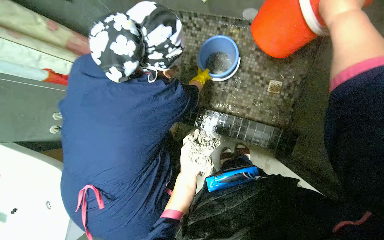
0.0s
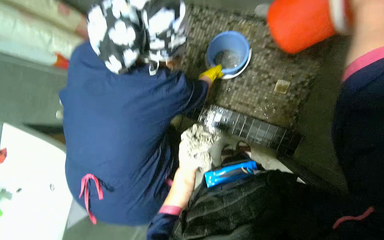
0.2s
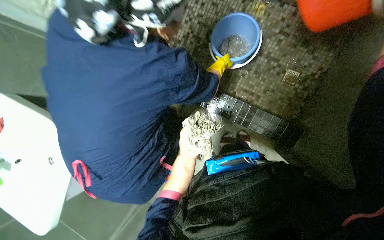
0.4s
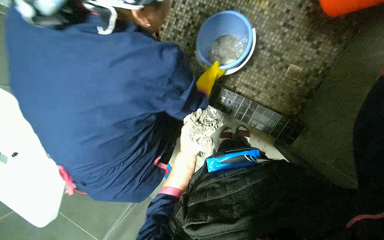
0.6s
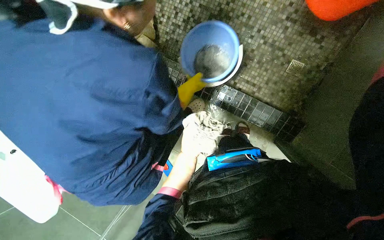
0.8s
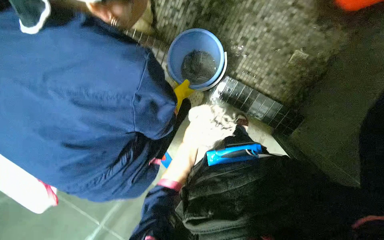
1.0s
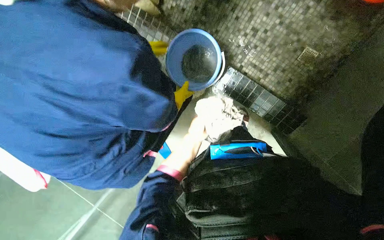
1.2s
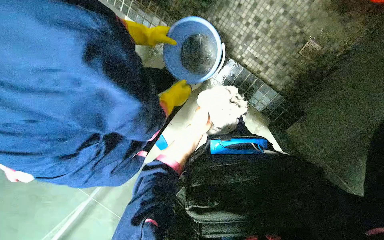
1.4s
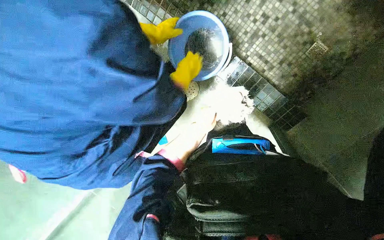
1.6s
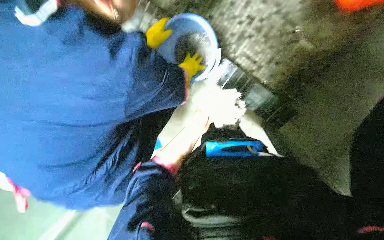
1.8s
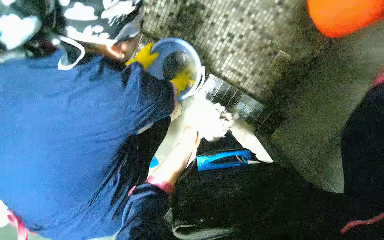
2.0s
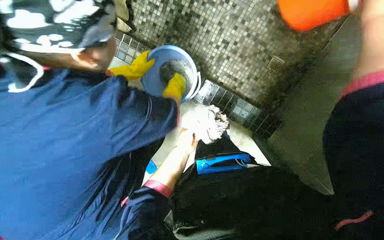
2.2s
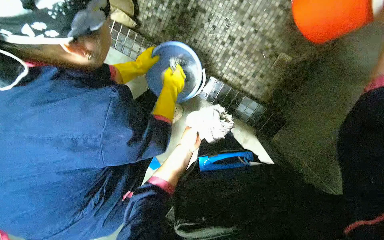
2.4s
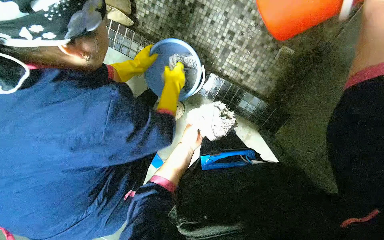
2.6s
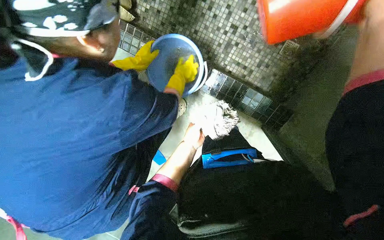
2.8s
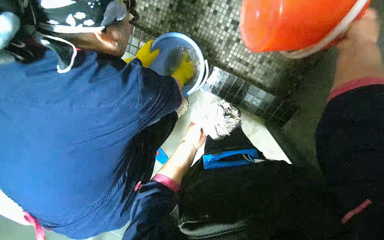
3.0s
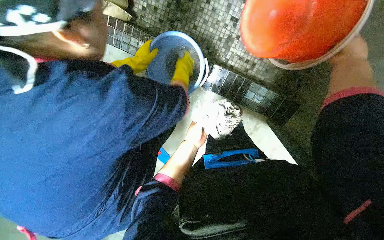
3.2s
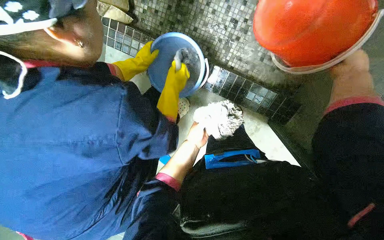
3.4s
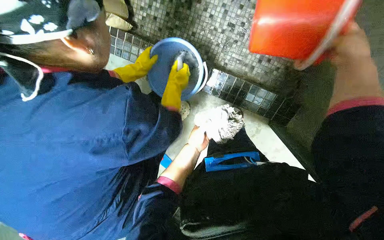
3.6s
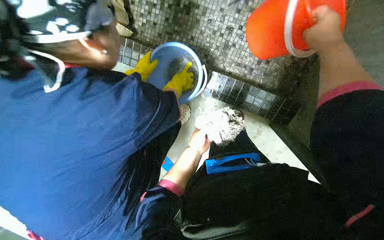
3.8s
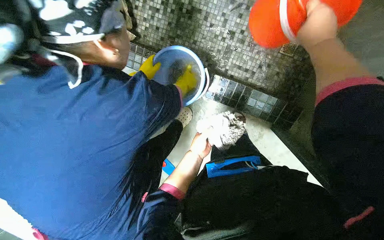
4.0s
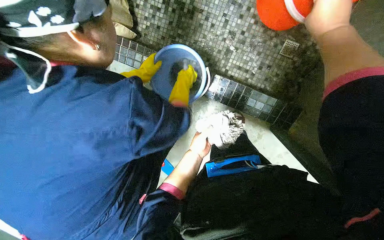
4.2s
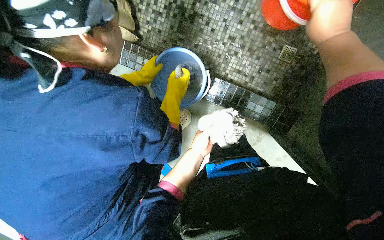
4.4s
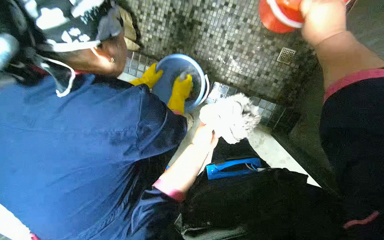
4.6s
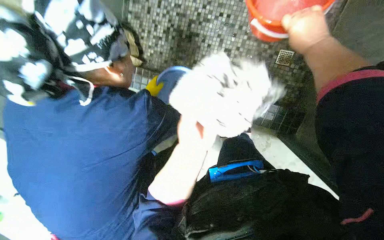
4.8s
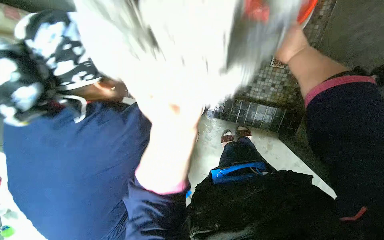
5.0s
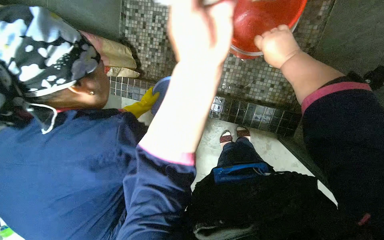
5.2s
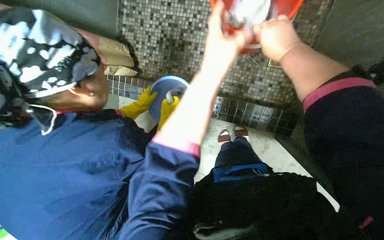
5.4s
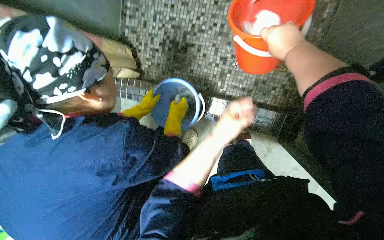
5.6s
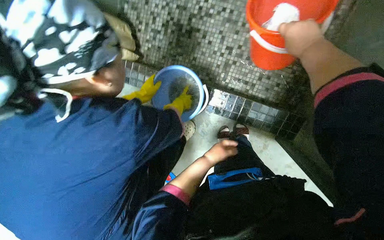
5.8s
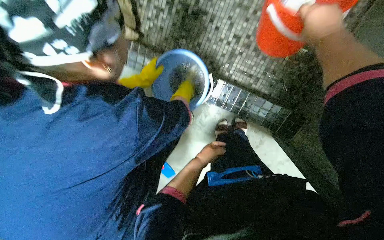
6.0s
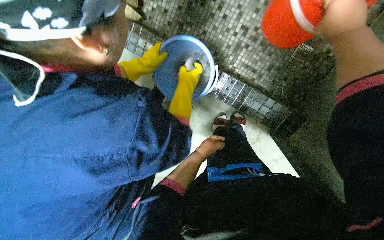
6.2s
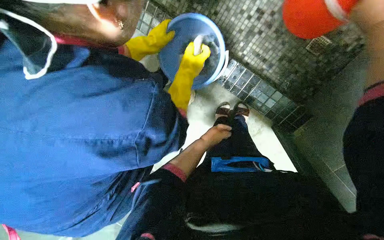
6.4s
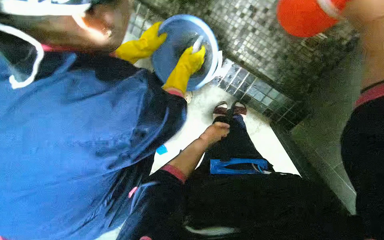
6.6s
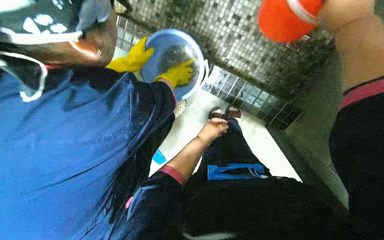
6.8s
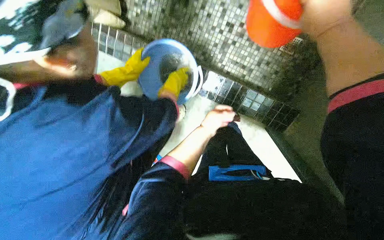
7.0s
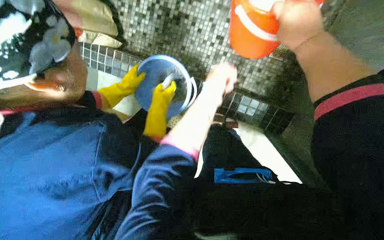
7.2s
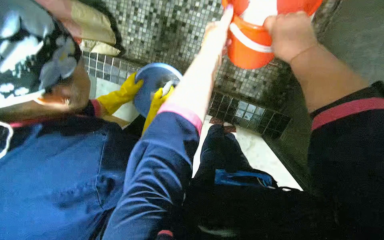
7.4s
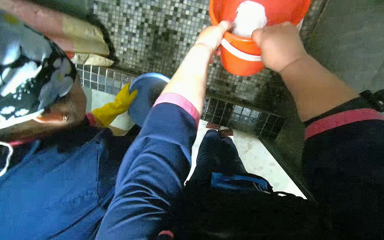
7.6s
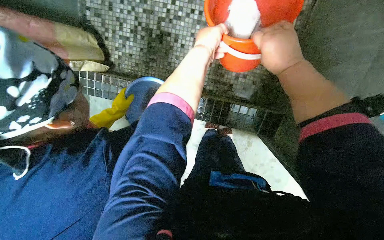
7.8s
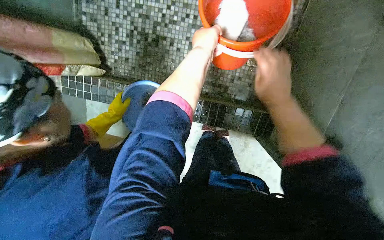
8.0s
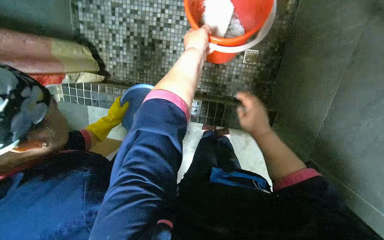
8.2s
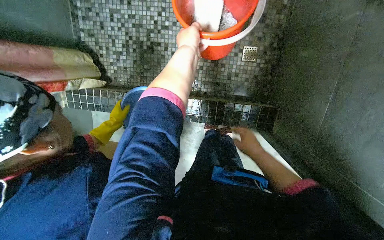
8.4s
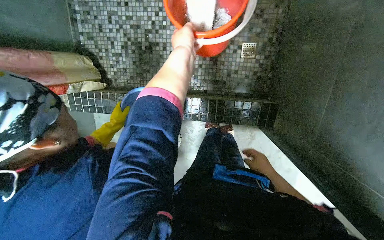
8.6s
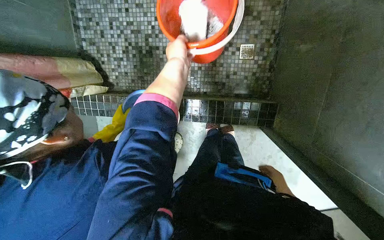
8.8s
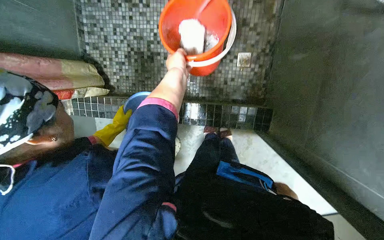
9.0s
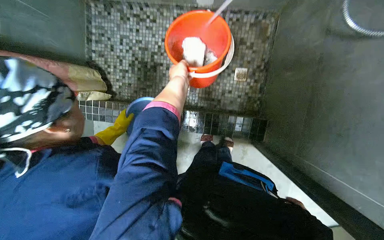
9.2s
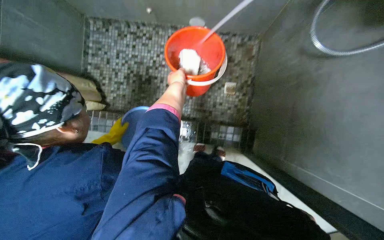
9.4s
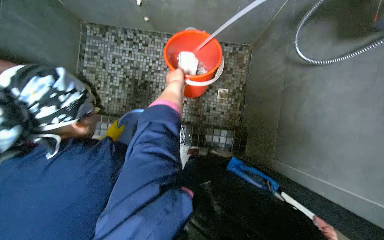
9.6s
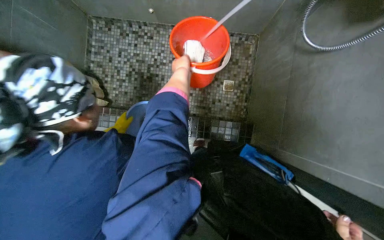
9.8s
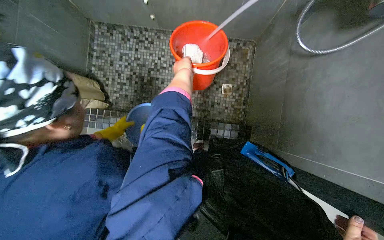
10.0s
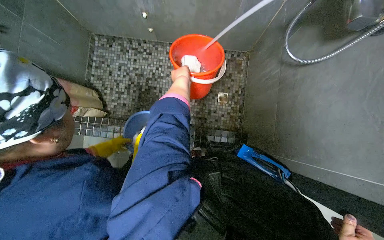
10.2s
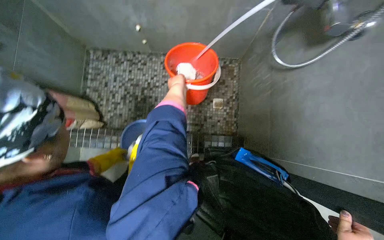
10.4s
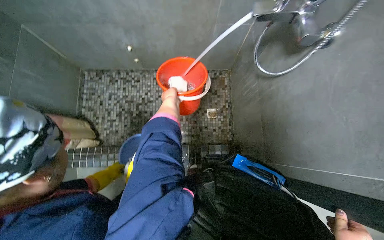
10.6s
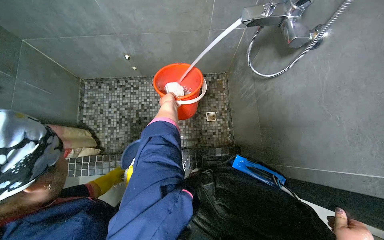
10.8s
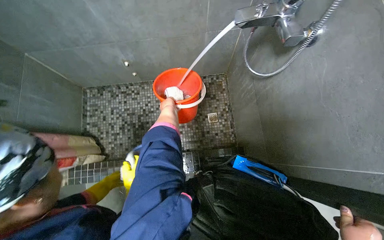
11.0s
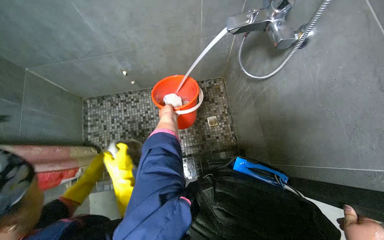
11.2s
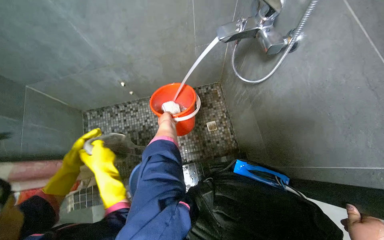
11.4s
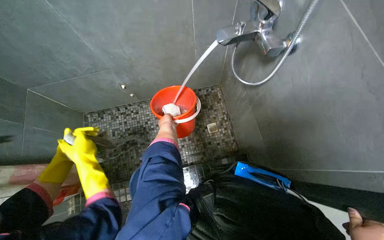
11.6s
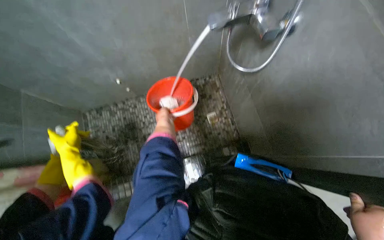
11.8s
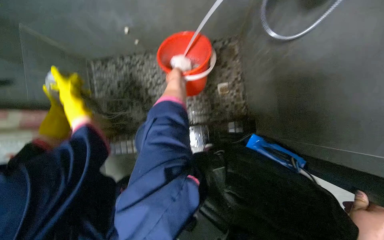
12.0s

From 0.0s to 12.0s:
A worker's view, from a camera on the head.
Job: preparing cleaning supplies.
The whole recording: Wringing and rinsing cleaning cloth. The worker wrings and rinses a cleaning cloth, then empties and refills the cleaning bucket.
From 0.0s to 1.6s: The view tips downward by approximately 25 degrees.
From 1.6s to 3.0s: The left hand travels farther from the camera by roughly 15 cm.
From 3.0s to 4.4s: The right hand is displaced to the left by some 10 cm.
From 4.4s to 6.0s: The left hand travels nearer to the camera and back again, roughly 35 cm each way.
From 6.0s to 7.6s: The left hand moves up the picture and nearer to the camera, roughly 40 cm.
From 7.6s to 9.0s: The right hand moves down the picture and to the right, some 50 cm.
From 9.0s to 10.4s: The view tilts about 20 degrees upward.
From 10.4s to 12.0s: The left hand goes approximately 10 cm farther from the camera.

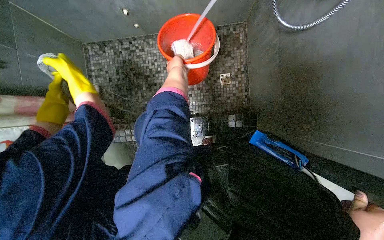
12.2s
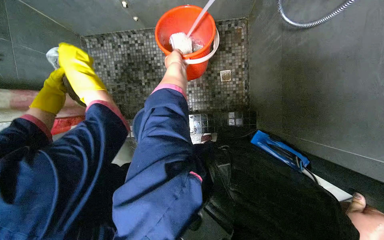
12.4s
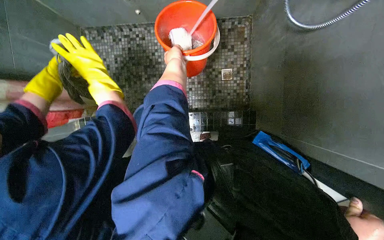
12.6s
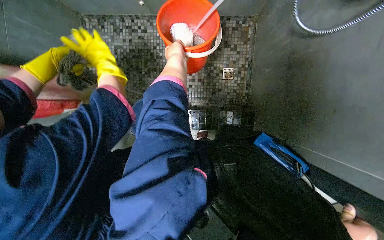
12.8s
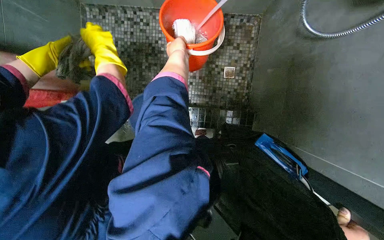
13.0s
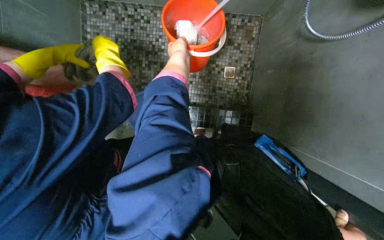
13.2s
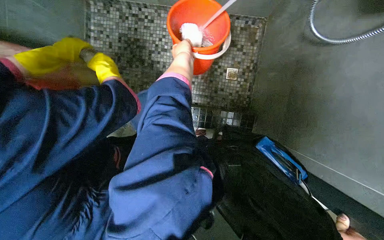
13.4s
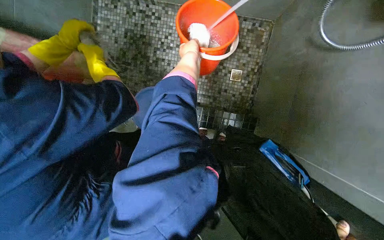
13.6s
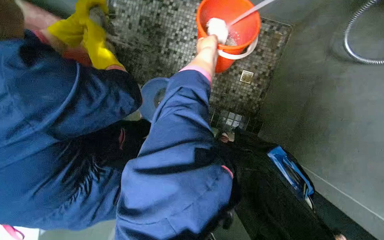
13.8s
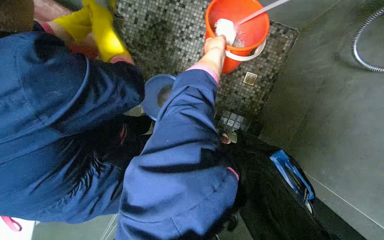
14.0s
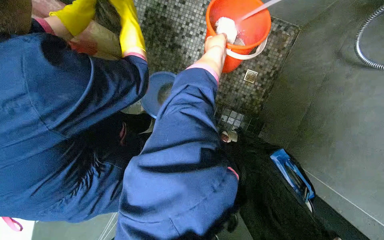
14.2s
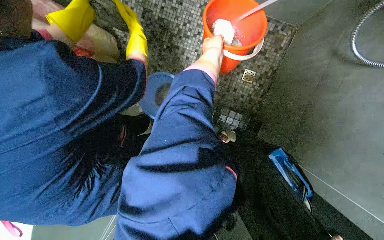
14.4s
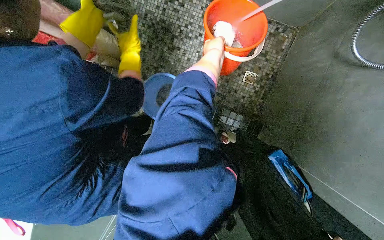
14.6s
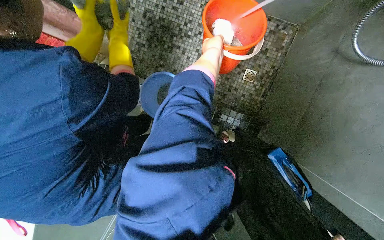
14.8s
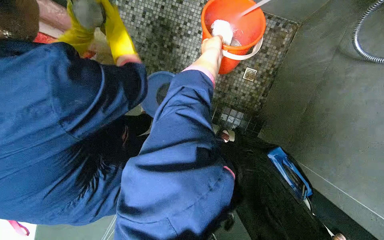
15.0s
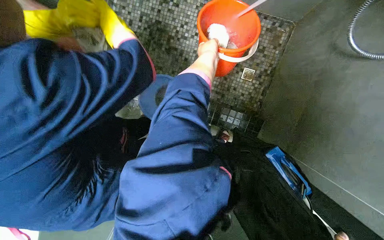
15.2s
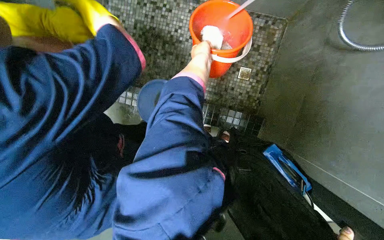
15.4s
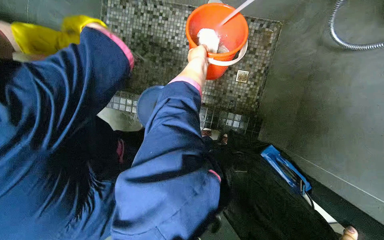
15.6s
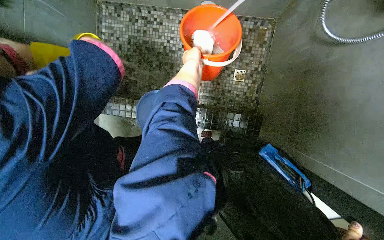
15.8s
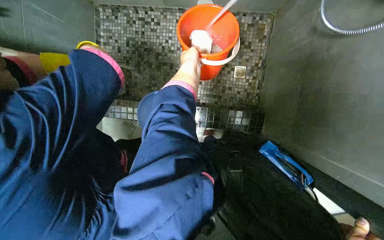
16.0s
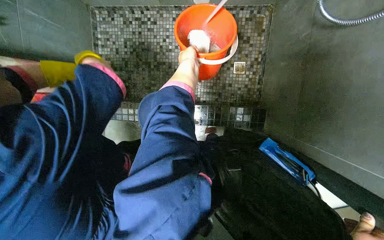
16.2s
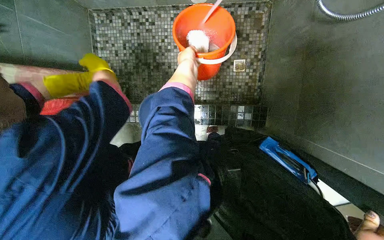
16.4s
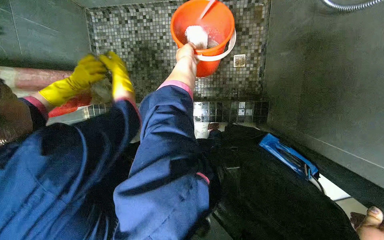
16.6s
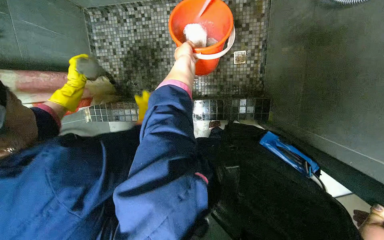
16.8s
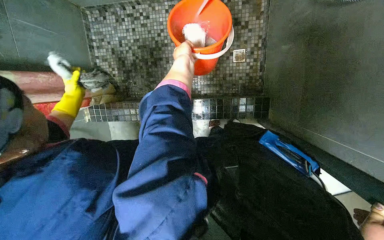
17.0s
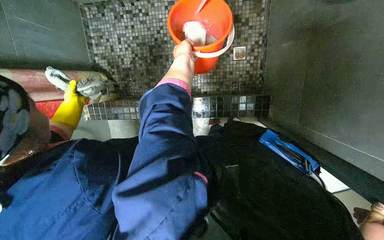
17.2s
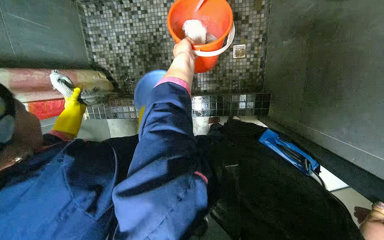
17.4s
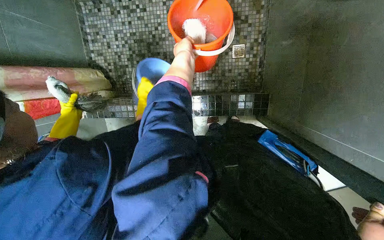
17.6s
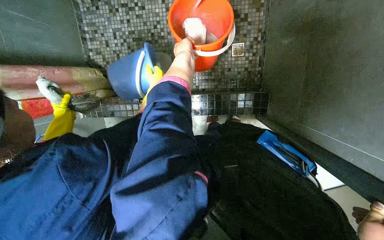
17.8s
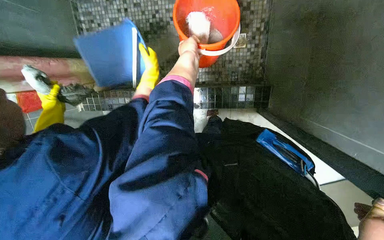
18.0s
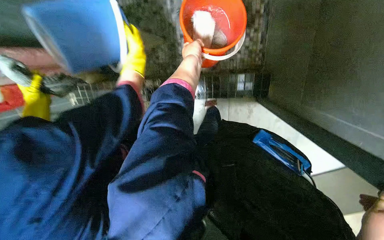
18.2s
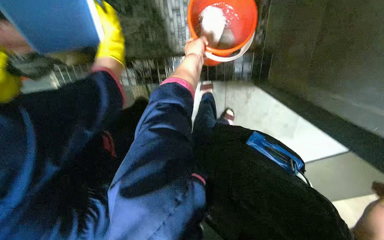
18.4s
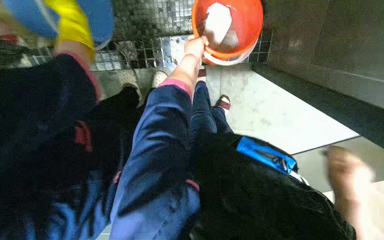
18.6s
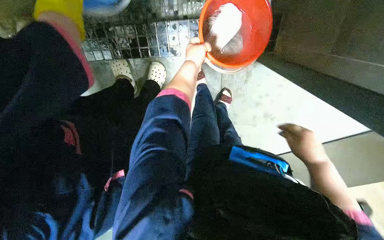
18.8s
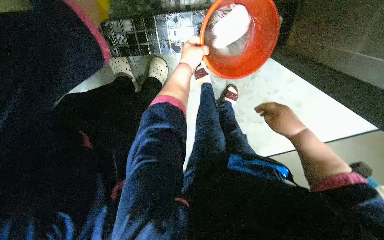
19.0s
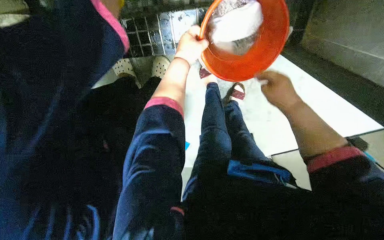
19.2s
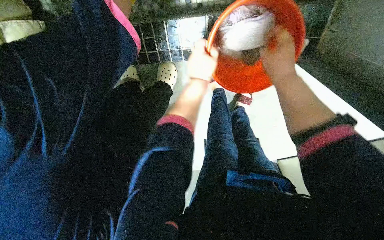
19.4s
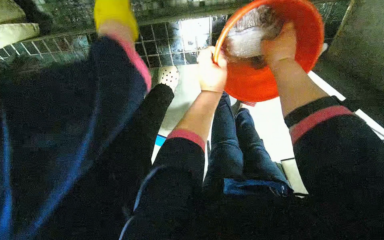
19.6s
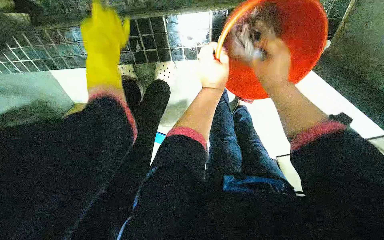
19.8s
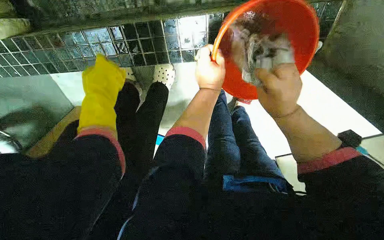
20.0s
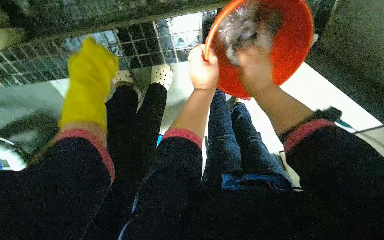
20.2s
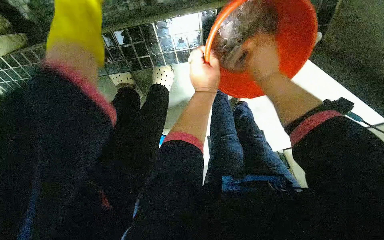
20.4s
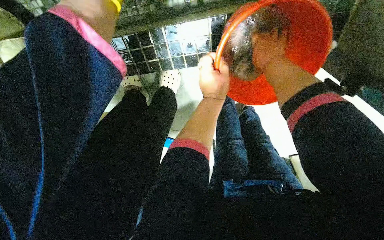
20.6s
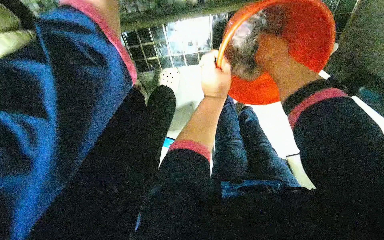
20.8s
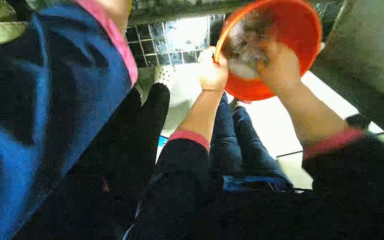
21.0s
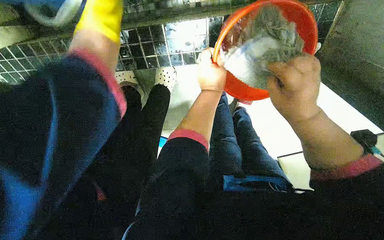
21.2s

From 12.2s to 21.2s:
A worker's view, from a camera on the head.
Job: preparing cleaning supplies.
The whole recording: Wringing and rinsing cleaning cloth. The worker wrings and rinses a cleaning cloth, then empties and refills the cleaning bucket.
From 13.8s to 15.2s: The left hand goes nearer and farther, some 20 cm each way, reversing 2 times.
From 16.6s to 18.2s: The left hand travels down the picture and nearer to the camera by approximately 25 cm.
From 18.2s to 19.8s: The view tilts about 15 degrees downward. The left hand is displaced down the picture by some 10 cm.
From 19.8s to 21.2s: The right hand moves up and down the picture over about 15 cm, changing direction 2 times.
